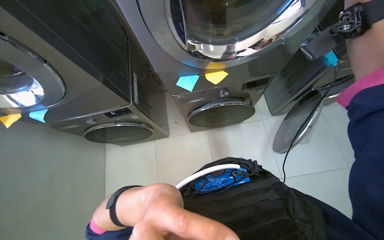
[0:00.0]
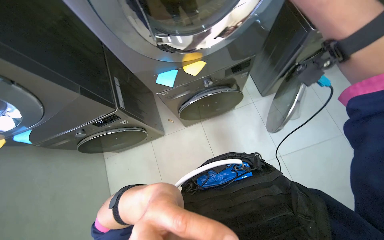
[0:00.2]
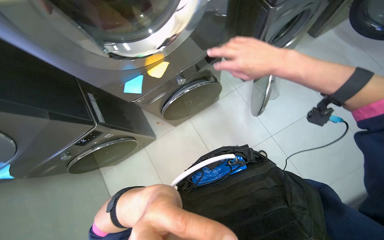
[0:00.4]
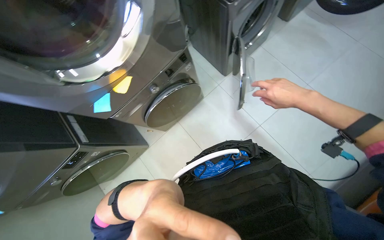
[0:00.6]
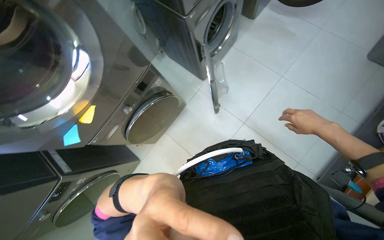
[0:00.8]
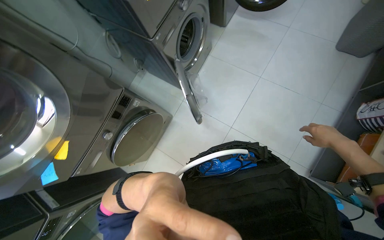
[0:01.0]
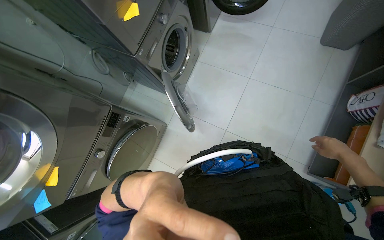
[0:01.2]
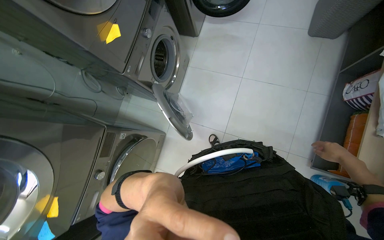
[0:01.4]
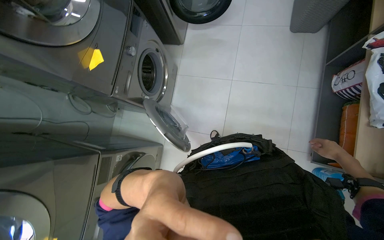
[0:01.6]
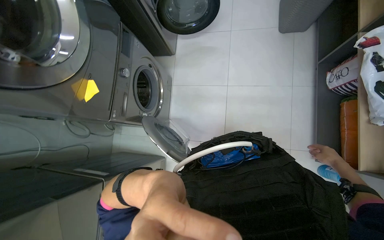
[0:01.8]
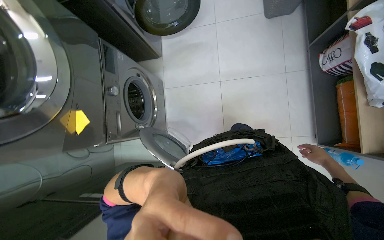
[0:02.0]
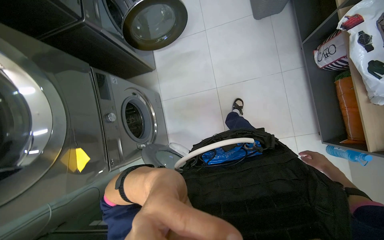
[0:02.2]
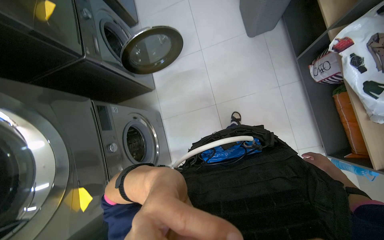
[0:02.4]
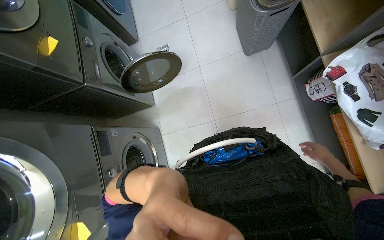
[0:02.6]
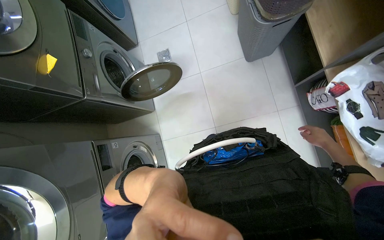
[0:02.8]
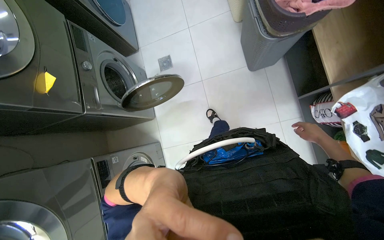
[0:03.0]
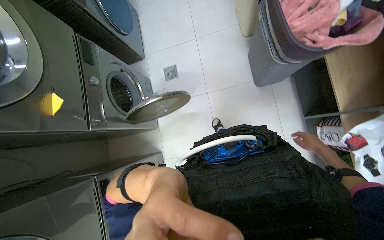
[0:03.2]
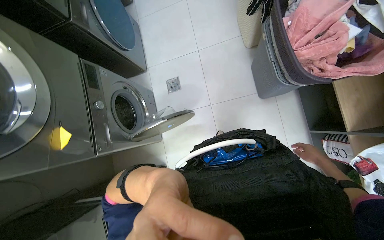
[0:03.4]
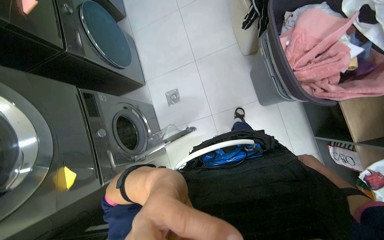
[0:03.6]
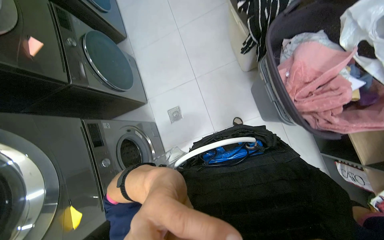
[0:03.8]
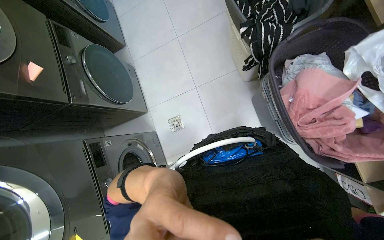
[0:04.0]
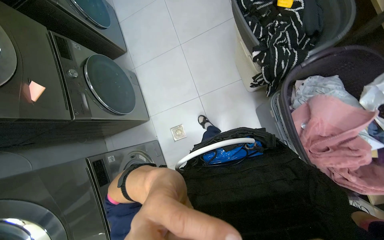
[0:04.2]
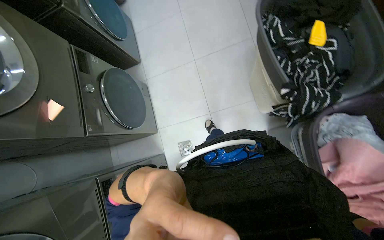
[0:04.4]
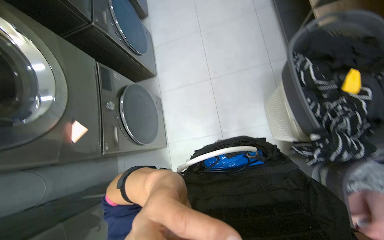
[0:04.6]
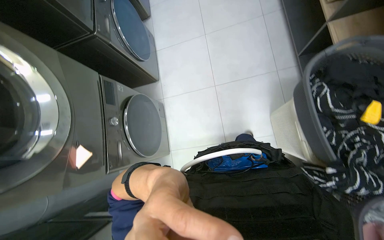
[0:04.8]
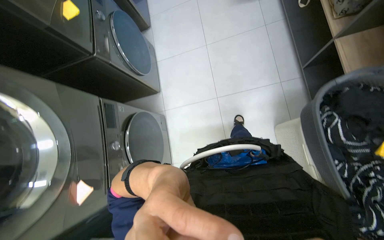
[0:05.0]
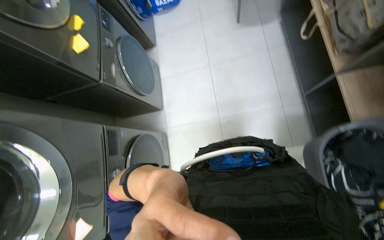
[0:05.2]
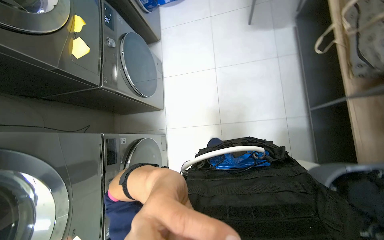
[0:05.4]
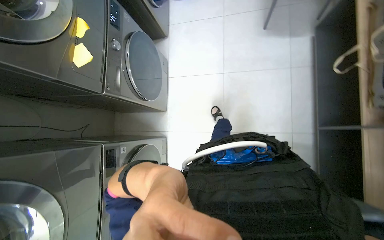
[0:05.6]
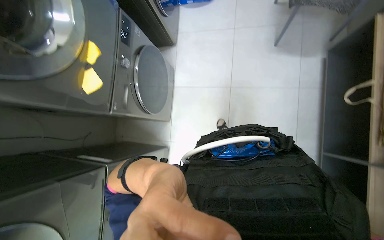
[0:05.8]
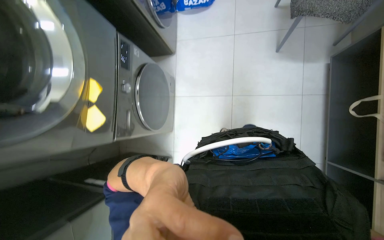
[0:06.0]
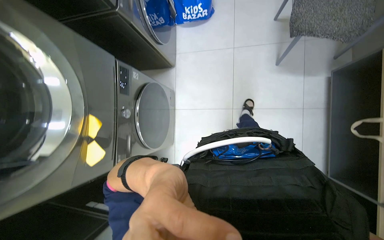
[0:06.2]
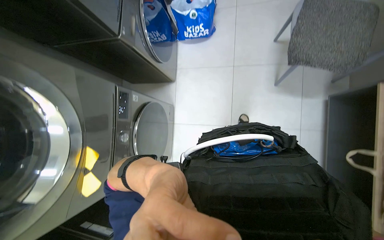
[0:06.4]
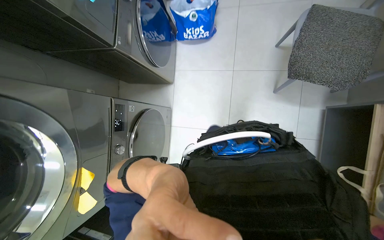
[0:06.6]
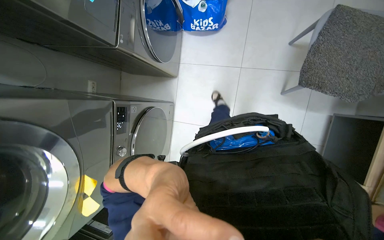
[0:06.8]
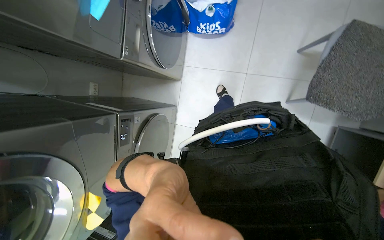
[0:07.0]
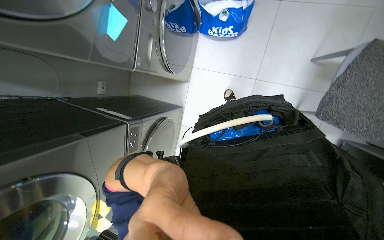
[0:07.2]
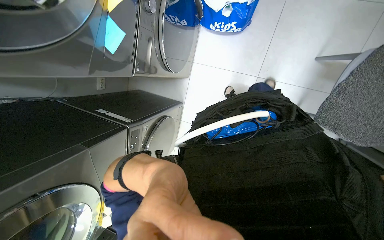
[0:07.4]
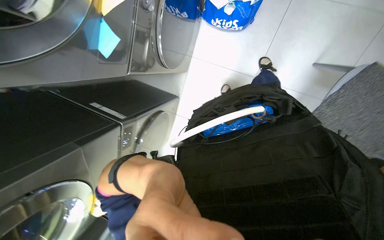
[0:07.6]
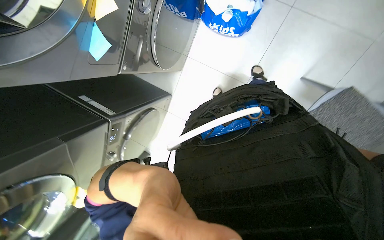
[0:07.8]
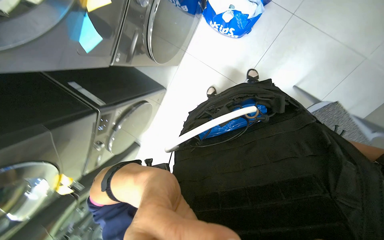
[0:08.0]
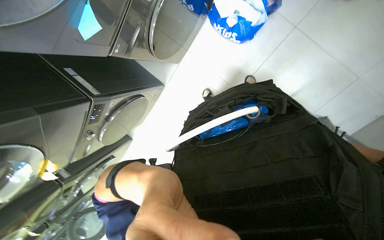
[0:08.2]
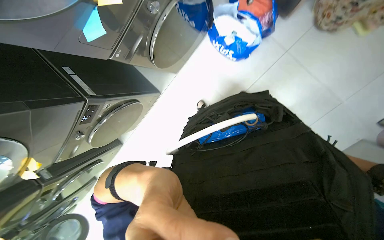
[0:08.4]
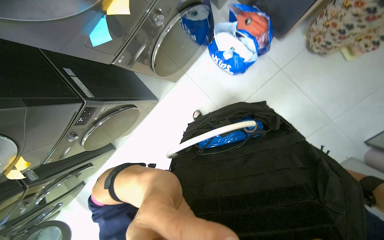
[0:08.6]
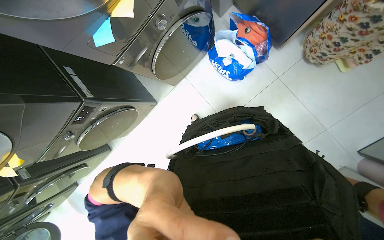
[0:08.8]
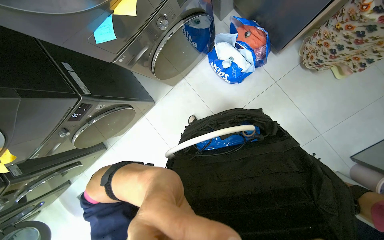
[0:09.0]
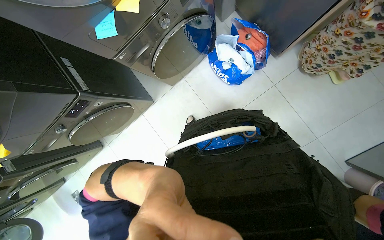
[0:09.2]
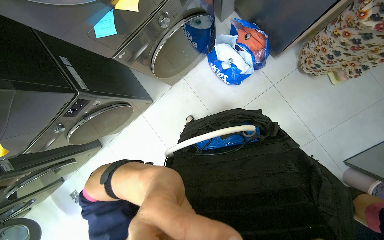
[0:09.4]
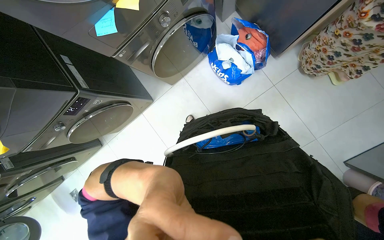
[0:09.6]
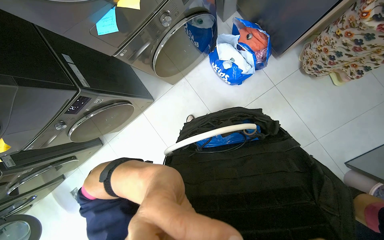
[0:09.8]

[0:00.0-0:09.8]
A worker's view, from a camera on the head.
Job: managing laundry.
The whole recording: Transferring clothes from machines to basket. The worker unloads clothes from washing machines and places them into a laundry basket.
0:00.0 to 0:01.4: The camera travels roughly 60 cm. The scene turns some 60 degrees counterclockwise in the picture.
0:01.4 to 0:02.8: The camera is carried about 70 cm. The scene rotates counterclockwise by roughly 35 degrees.
0:02.8 to 0:04.2: The head travels some 90 cm.
0:04.2 to 0:05.6: The head travels some 1 m.
0:05.6 to 0:07.0: The camera travels some 1 m. The view tips downward by some 15 degrees.
0:07.0 to 0:08.4: The view tips downward by roughly 15 degrees. Everything in view rotates approximately 30 degrees clockwise.

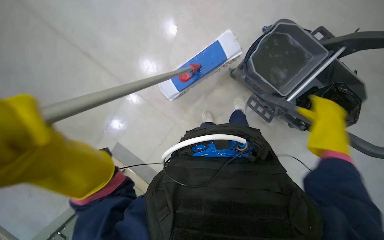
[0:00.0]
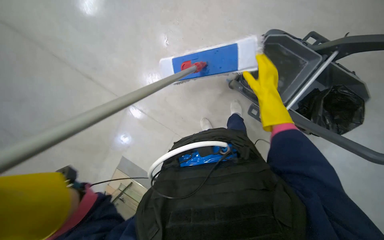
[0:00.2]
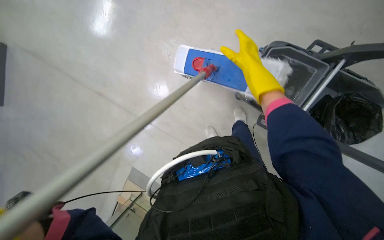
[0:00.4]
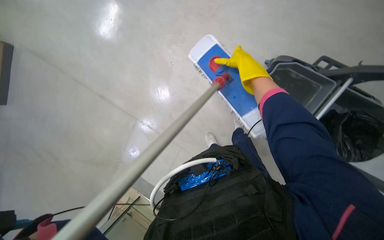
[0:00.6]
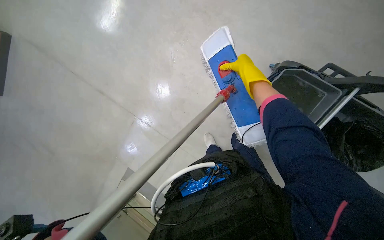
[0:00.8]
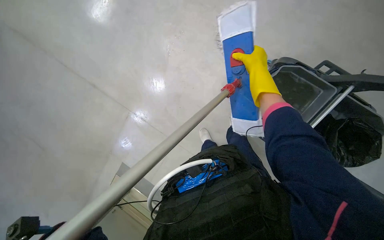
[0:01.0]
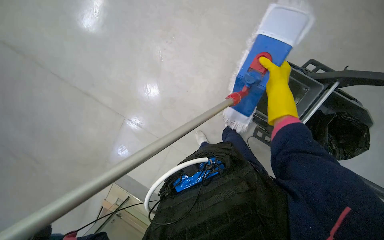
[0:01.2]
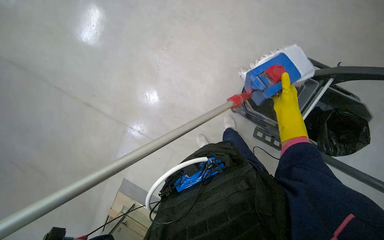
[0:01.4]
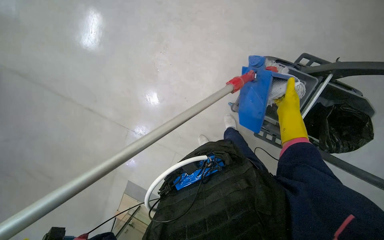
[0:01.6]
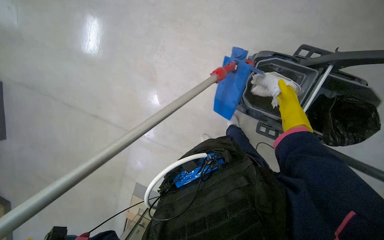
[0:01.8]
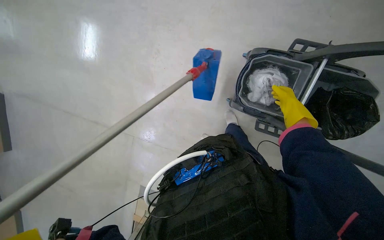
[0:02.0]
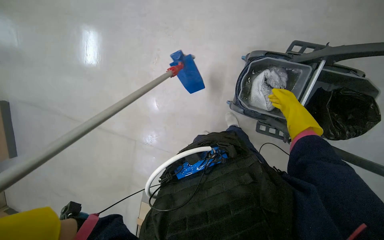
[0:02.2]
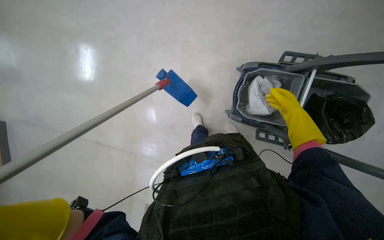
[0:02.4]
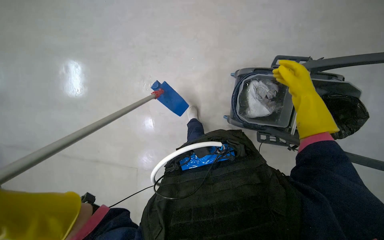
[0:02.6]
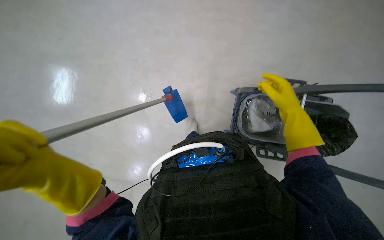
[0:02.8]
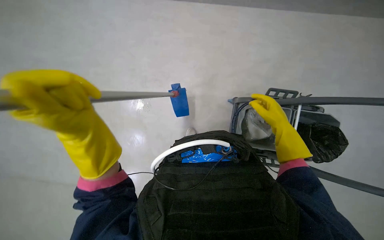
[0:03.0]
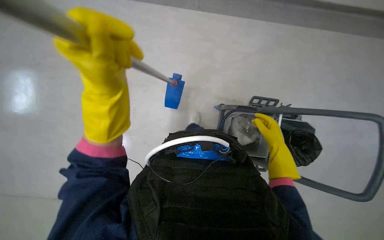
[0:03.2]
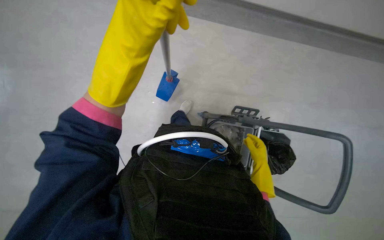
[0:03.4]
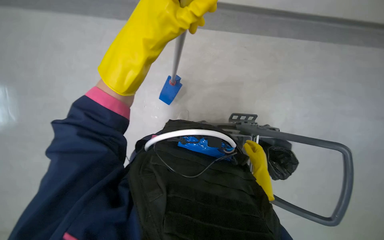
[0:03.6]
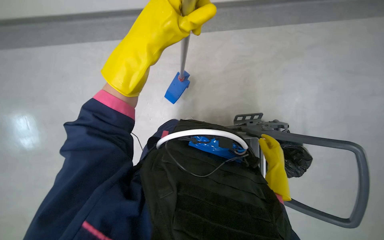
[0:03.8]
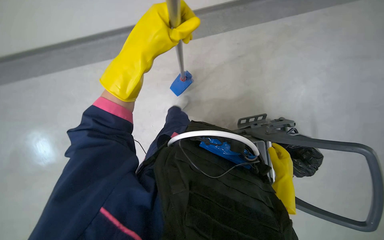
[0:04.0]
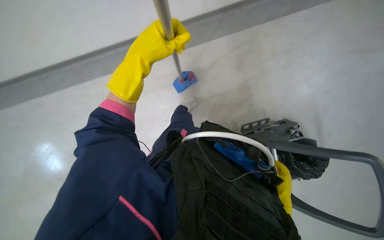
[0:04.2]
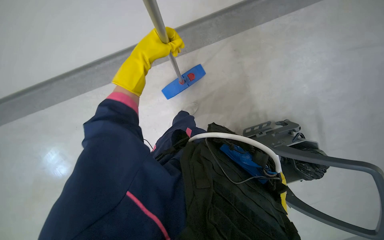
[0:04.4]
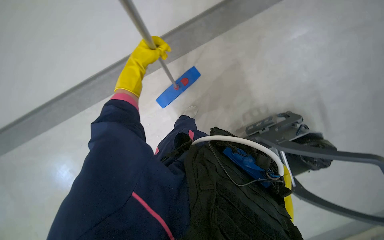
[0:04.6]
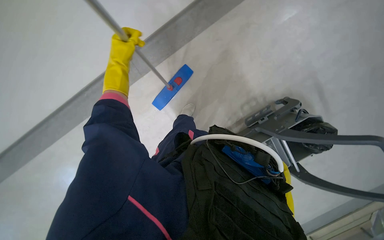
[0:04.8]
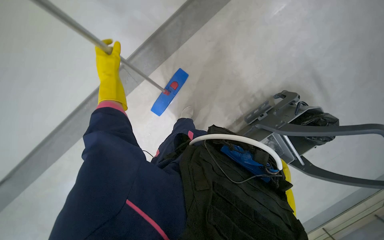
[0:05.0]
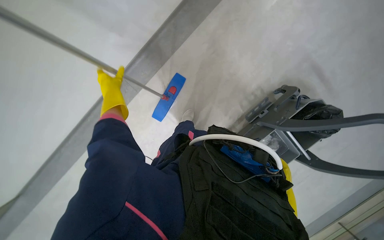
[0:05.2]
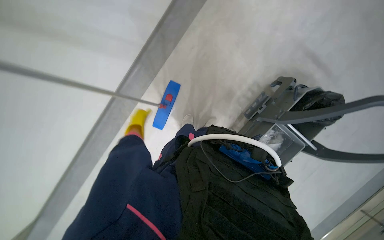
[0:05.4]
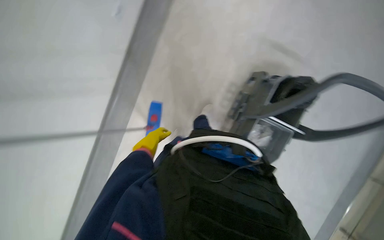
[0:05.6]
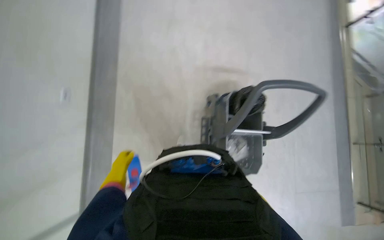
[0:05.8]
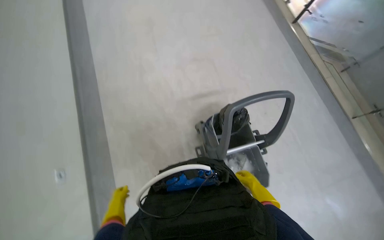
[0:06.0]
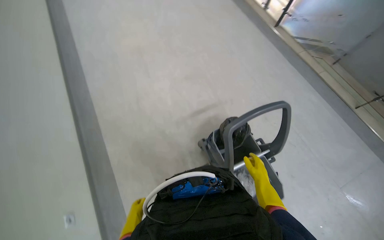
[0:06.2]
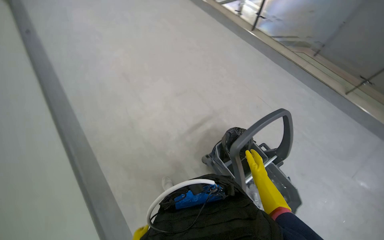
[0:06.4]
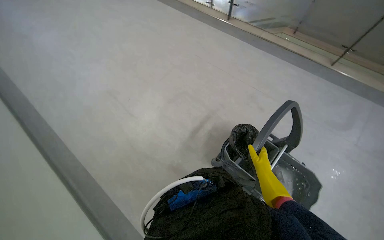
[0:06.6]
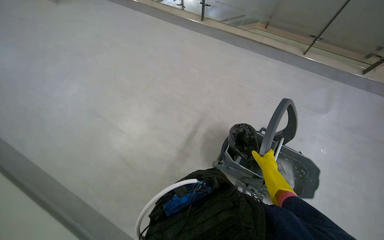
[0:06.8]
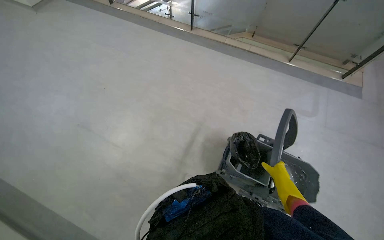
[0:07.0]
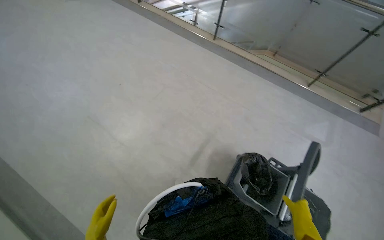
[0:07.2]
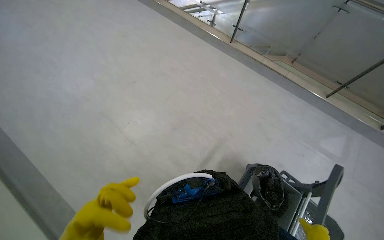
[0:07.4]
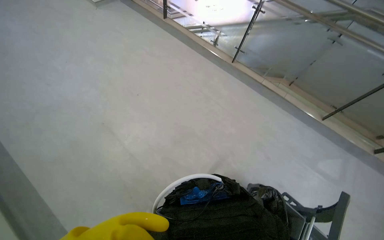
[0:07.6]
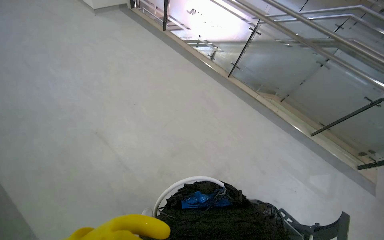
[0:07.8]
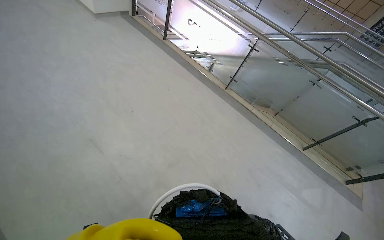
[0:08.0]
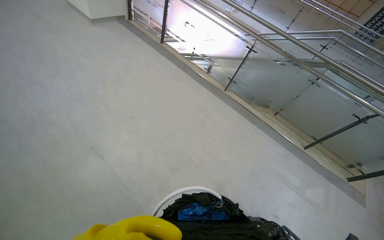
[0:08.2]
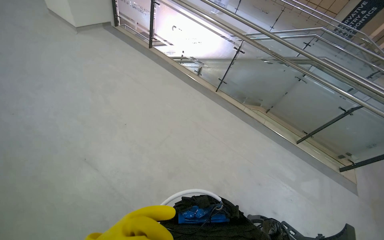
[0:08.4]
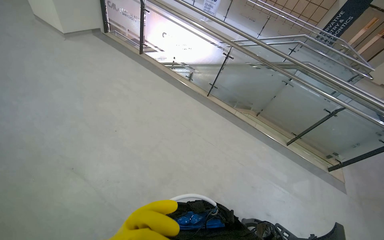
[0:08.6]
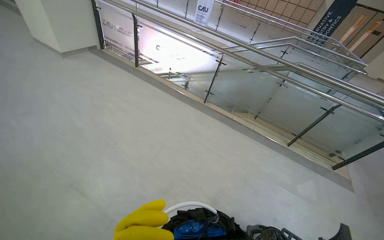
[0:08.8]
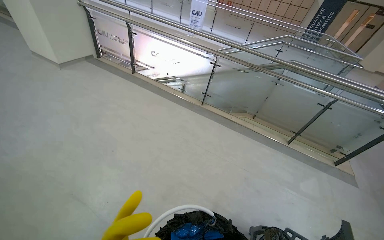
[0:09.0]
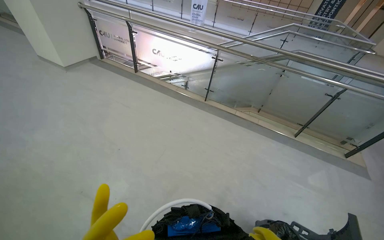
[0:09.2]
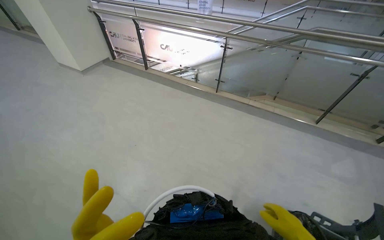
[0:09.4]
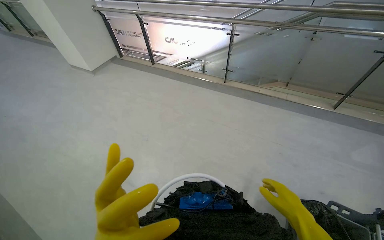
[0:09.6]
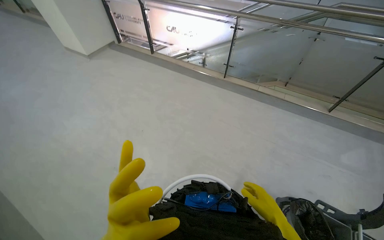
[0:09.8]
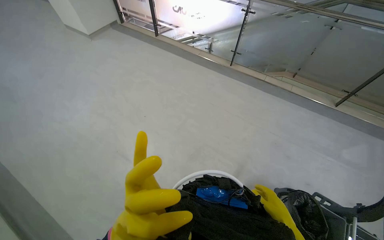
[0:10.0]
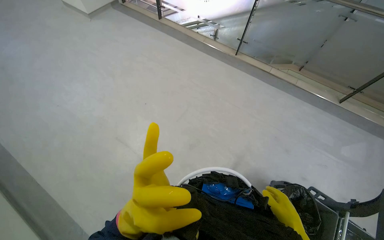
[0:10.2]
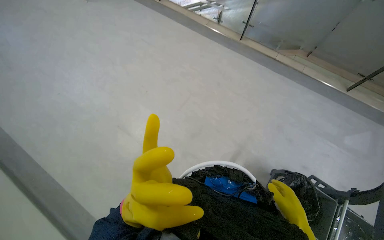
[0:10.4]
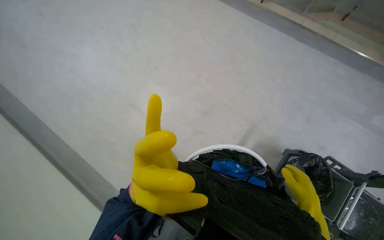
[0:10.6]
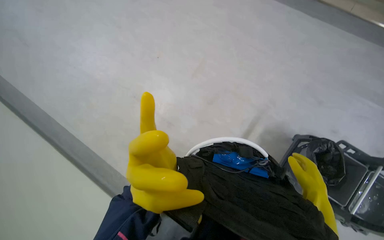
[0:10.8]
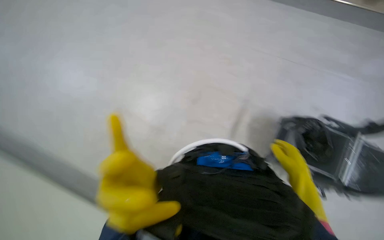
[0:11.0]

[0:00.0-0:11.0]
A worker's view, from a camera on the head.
Job: preparing cleaning supplies.
The whole recording: Wringing mop head. The worker removes the mop head and wrings it in the bucket.
0:00.0 to 0:01.6: The view tips upward by approximately 10 degrees. The right hand shifts approximately 20 cm farther from the camera and up the picture, and travels to the left and back again, about 20 cm each way.
0:01.6 to 0:03.2: The camera pitches upward, by roughly 25 degrees. The right hand heads down the picture, covering about 15 cm, and travels nearer to the camera and back again, about 20 cm each way.
0:03.2 to 0:04.8: The left hand is displaced farther from the camera and up the picture by roughly 30 cm.
0:04.8 to 0:06.2: The view tips upward by roughly 40 degrees. Everything in view rotates approximately 80 degrees counterclockwise.
0:06.2 to 0:07.8: The view tips upward by approximately 20 degrees.
0:09.4 to 0:11.0: The wearer looks some 30 degrees further downward.
